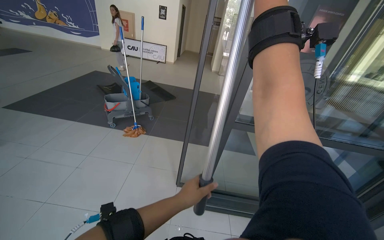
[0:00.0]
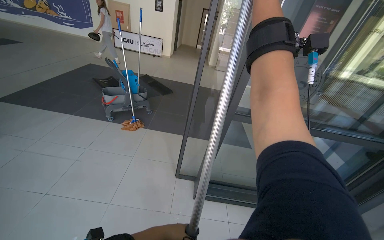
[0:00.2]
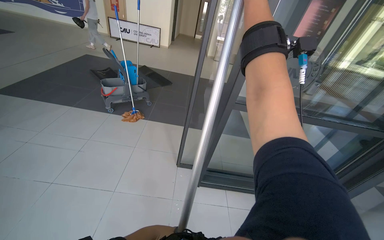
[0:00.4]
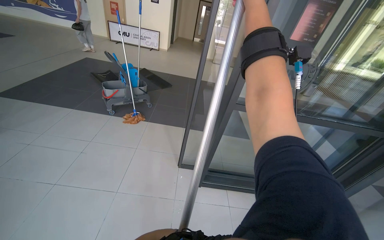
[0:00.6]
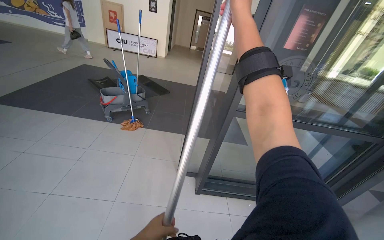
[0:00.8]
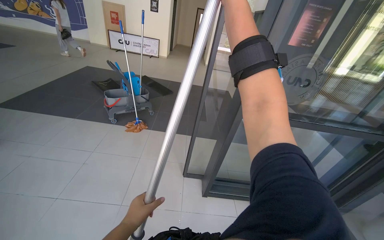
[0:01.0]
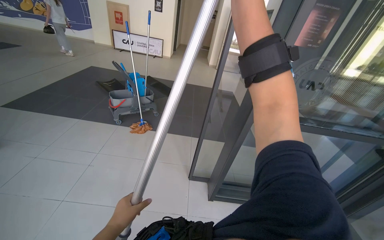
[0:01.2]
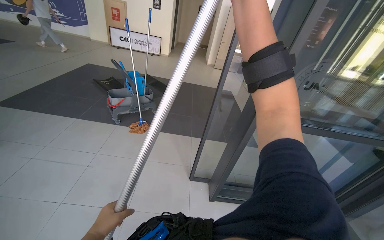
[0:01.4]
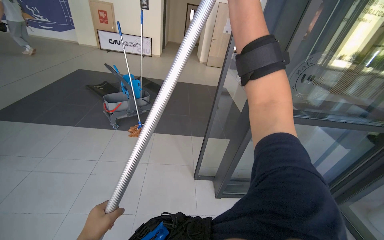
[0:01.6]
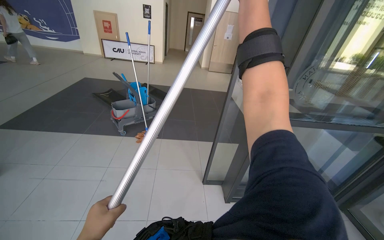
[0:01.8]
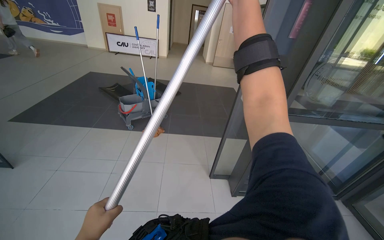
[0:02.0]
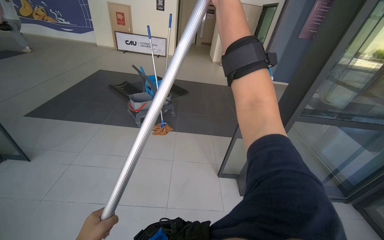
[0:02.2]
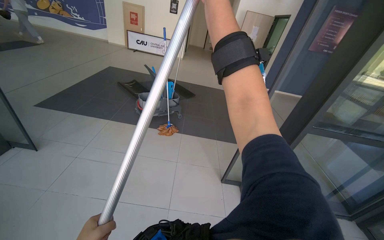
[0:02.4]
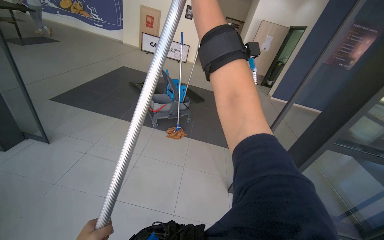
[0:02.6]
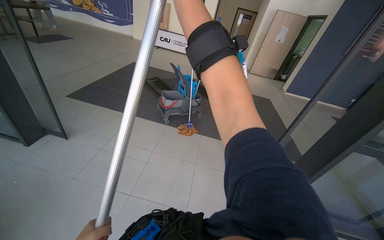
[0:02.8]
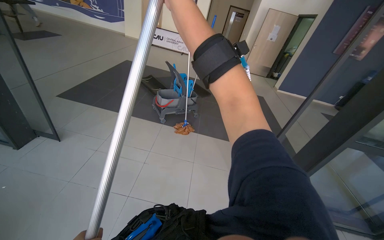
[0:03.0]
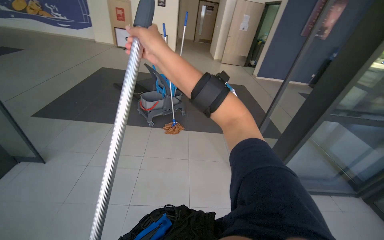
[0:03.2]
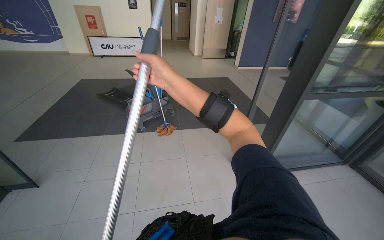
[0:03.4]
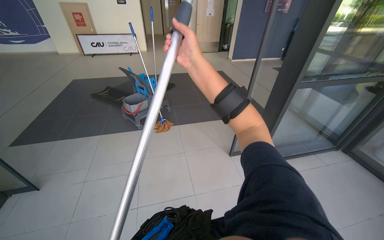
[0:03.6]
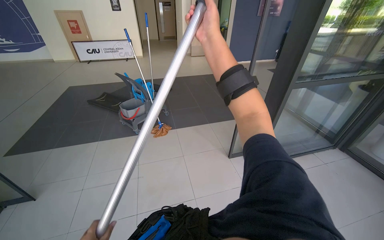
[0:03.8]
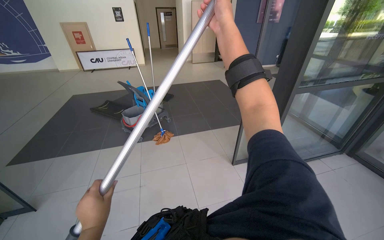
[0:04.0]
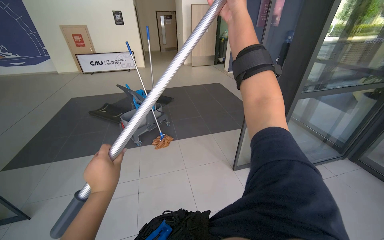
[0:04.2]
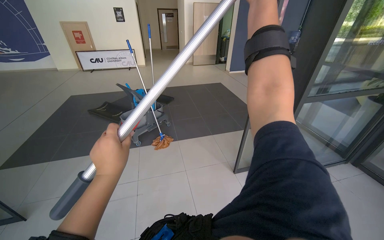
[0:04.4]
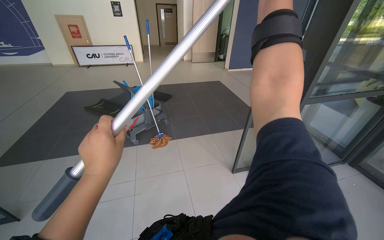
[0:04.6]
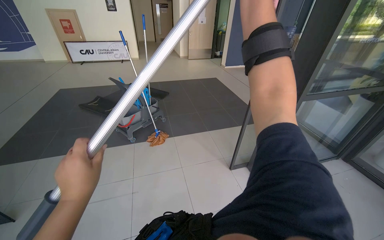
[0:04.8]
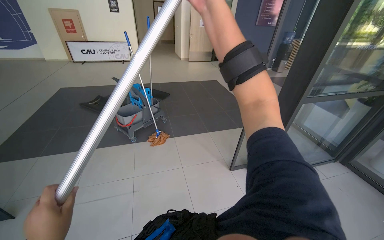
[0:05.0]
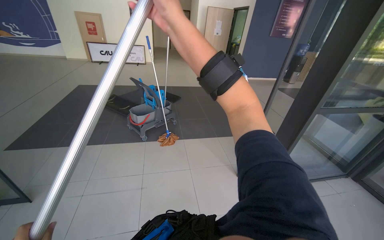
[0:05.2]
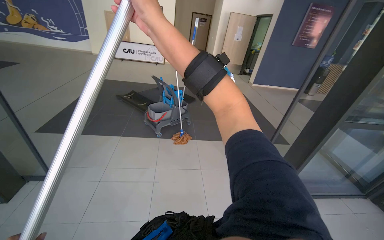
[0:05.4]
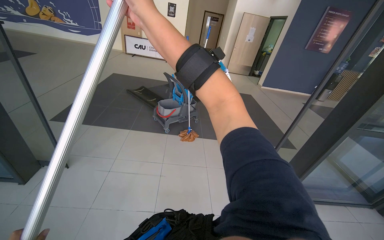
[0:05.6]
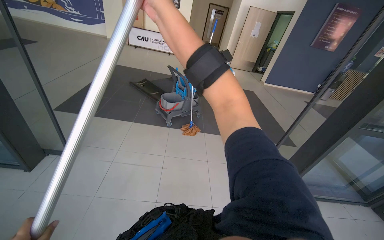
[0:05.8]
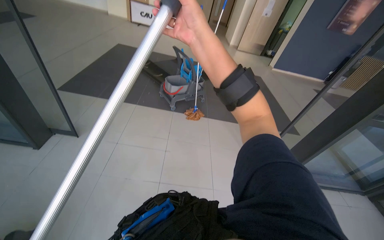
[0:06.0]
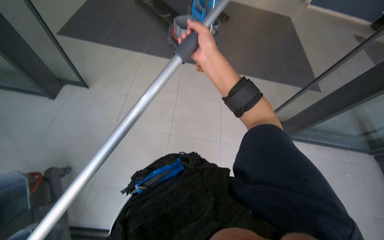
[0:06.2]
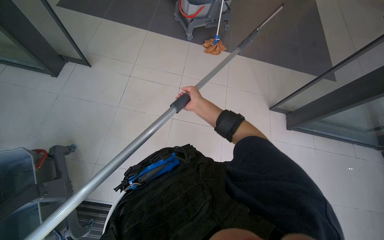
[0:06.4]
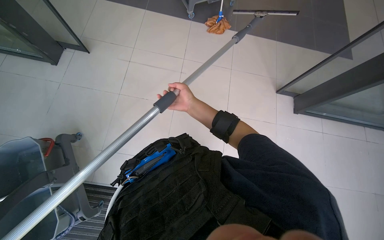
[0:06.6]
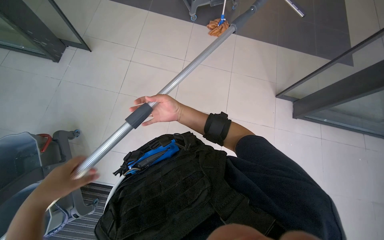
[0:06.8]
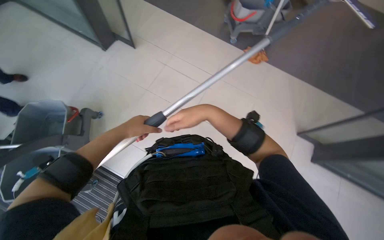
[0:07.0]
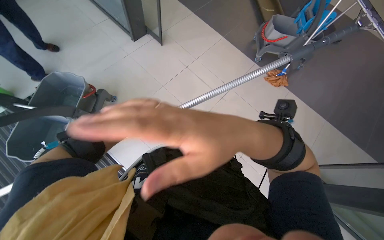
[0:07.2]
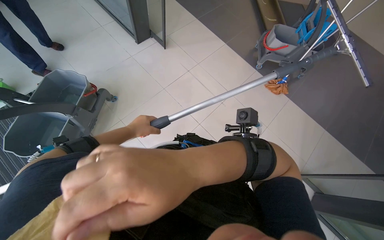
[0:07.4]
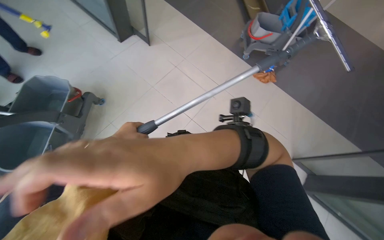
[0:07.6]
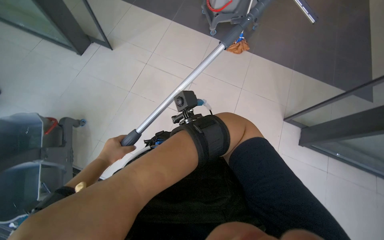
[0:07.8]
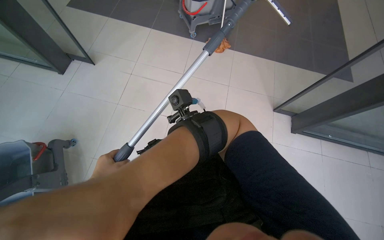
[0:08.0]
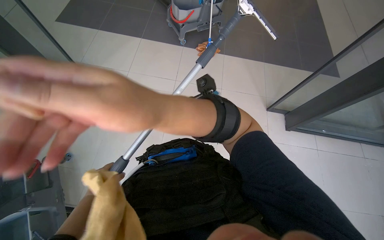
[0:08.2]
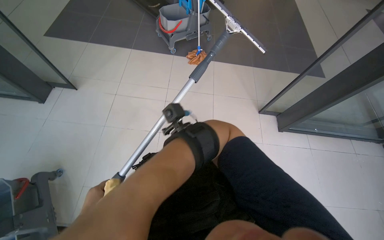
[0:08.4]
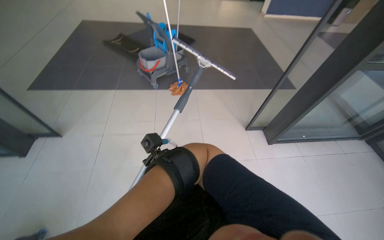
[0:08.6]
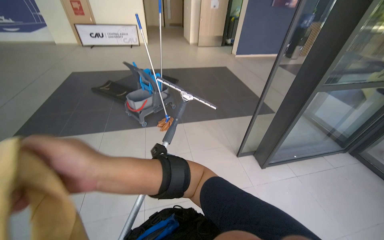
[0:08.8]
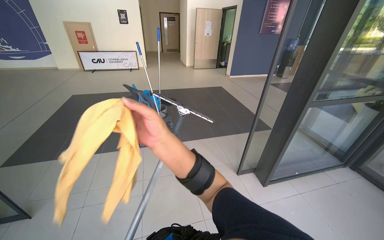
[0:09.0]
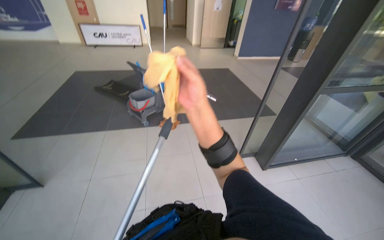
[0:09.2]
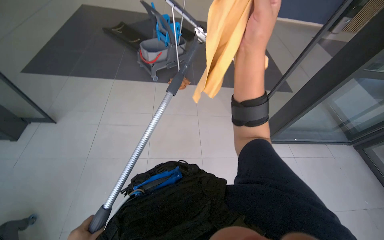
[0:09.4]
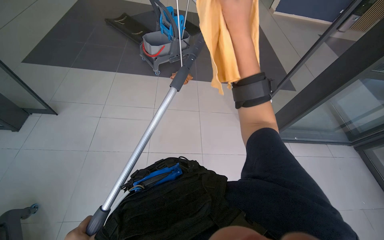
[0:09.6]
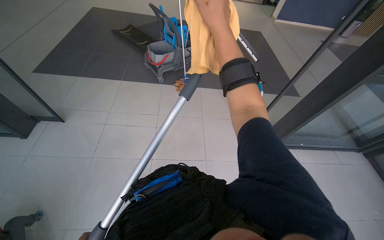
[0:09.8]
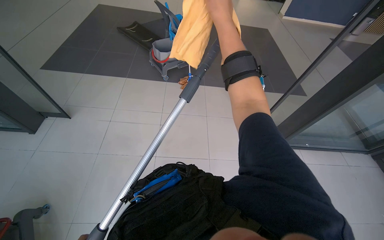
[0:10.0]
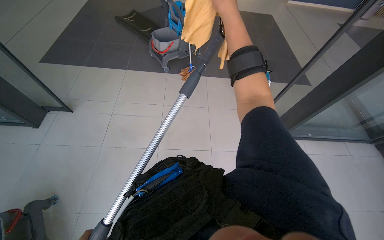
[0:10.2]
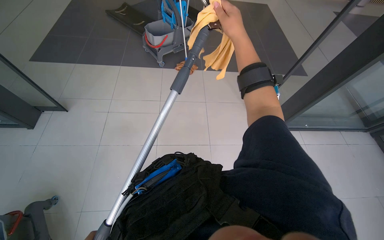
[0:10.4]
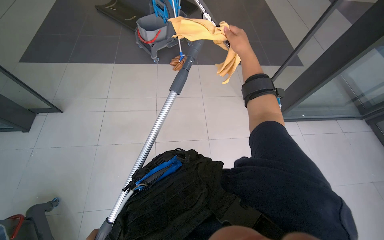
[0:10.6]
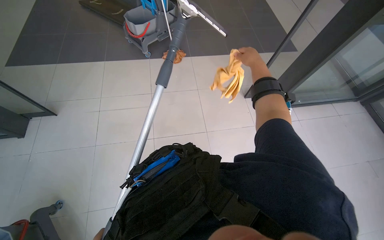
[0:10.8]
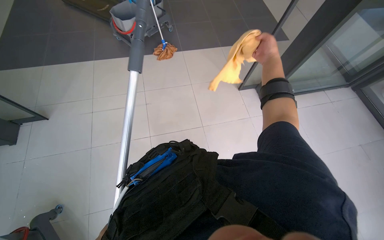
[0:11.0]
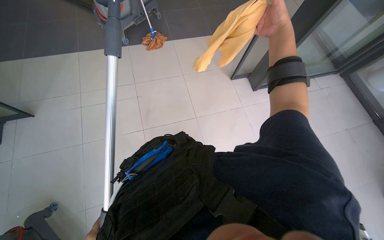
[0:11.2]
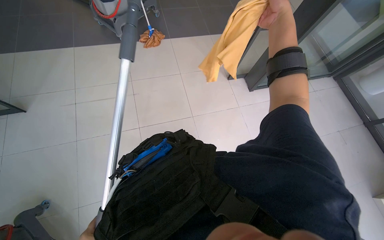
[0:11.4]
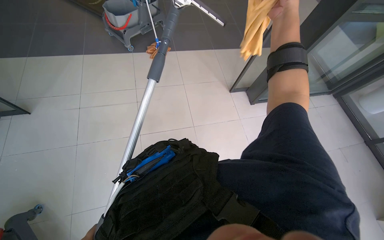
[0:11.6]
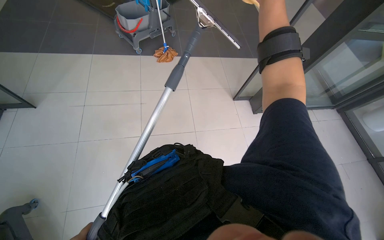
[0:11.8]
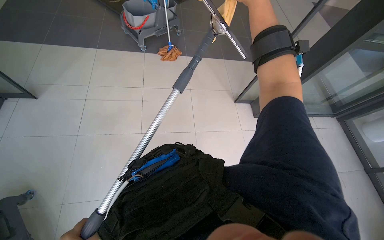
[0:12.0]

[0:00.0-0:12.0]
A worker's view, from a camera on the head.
Job: cleaning windows.
The whole recording: Cleaning glass. The worker uses an extended squeegee pole to clean the upper section of a glass.
0:01.6 to 0:03.0: The head travels to the left, about 50 cm.
0:06.0 to 0:07.6: The head rotates approximately 35 degrees to the left. The camera pitches downward, by about 25 degrees.
0:07.6 to 0:09.0: The wearer's head swings some 55 degrees to the right. The view tilts approximately 30 degrees upward.
0:09.0 to 0:10.4: The view tips downward by about 25 degrees.

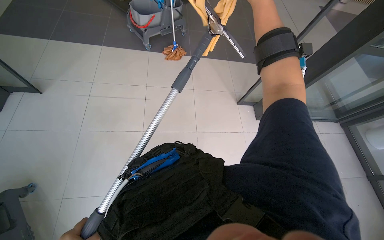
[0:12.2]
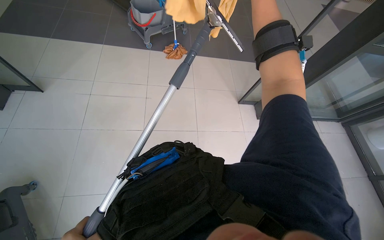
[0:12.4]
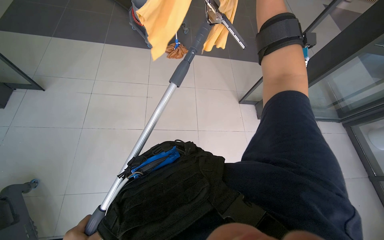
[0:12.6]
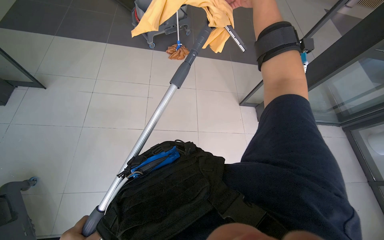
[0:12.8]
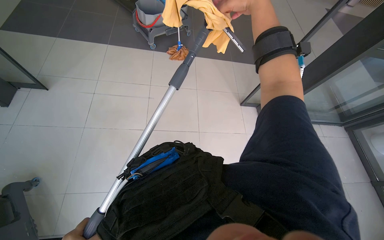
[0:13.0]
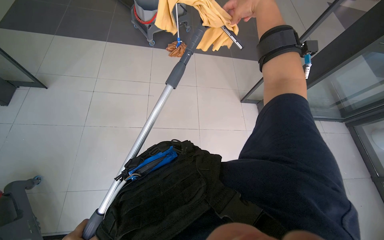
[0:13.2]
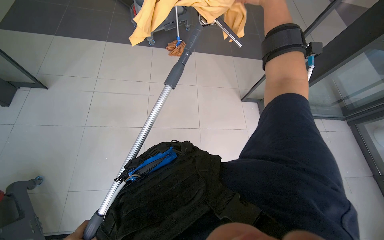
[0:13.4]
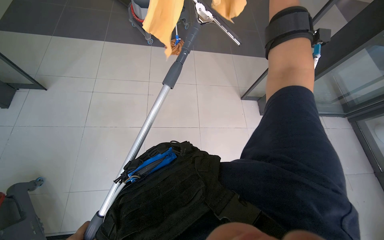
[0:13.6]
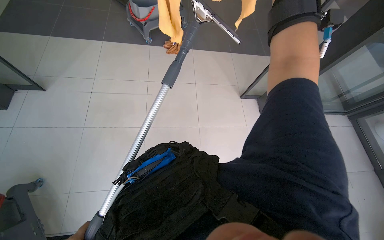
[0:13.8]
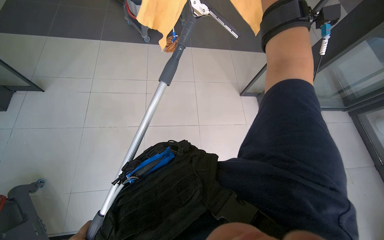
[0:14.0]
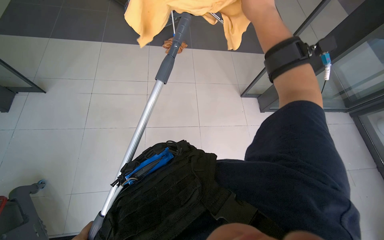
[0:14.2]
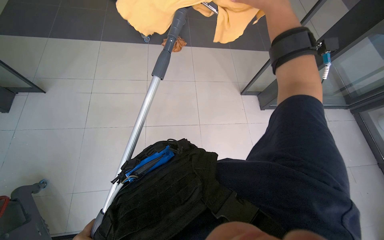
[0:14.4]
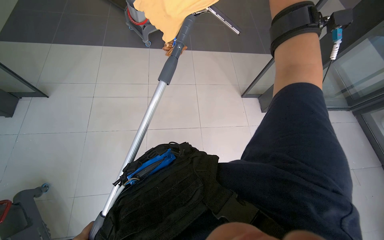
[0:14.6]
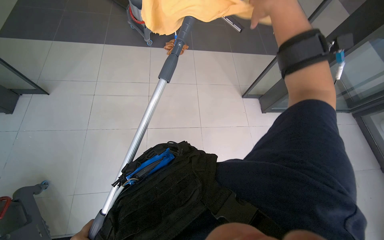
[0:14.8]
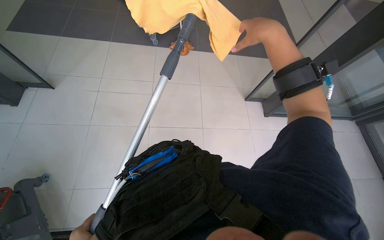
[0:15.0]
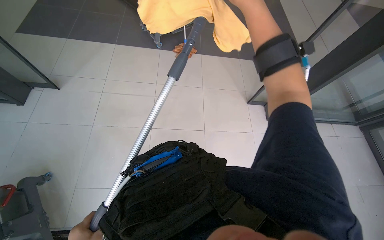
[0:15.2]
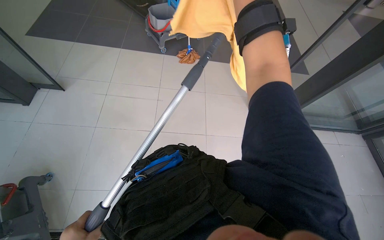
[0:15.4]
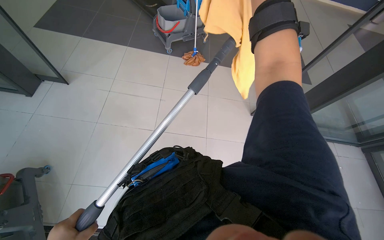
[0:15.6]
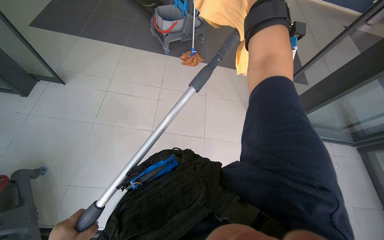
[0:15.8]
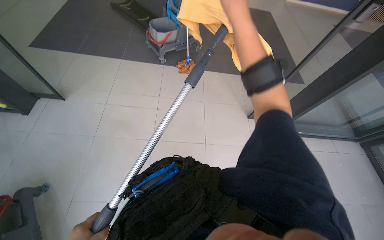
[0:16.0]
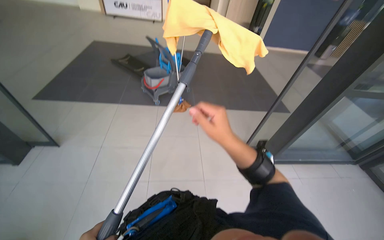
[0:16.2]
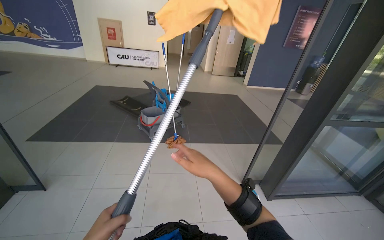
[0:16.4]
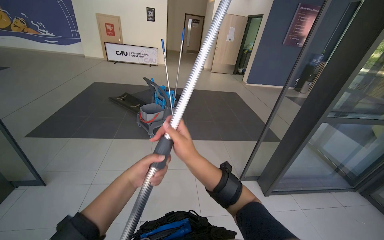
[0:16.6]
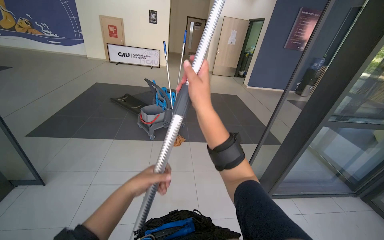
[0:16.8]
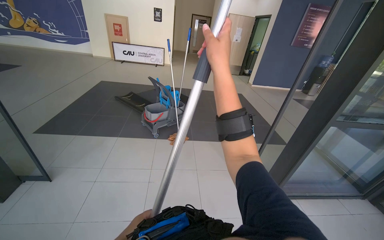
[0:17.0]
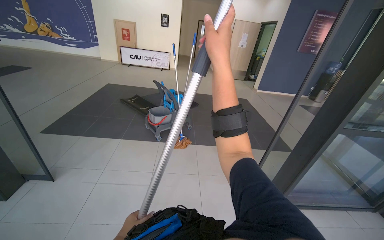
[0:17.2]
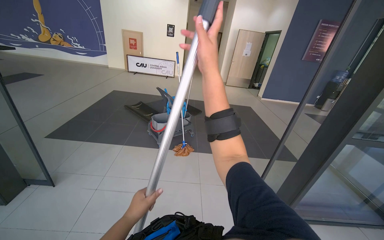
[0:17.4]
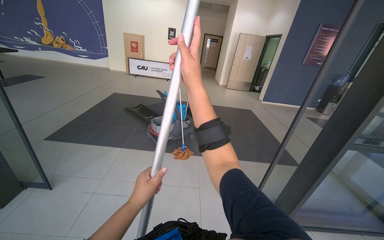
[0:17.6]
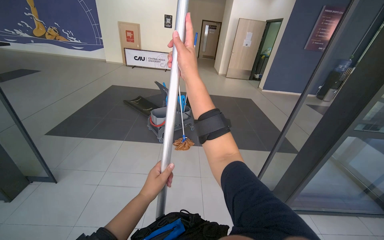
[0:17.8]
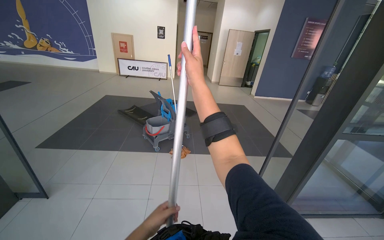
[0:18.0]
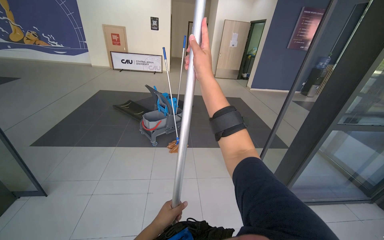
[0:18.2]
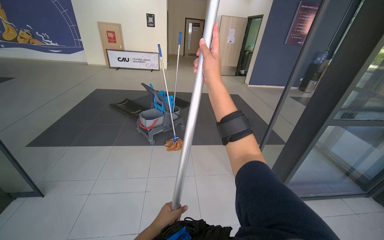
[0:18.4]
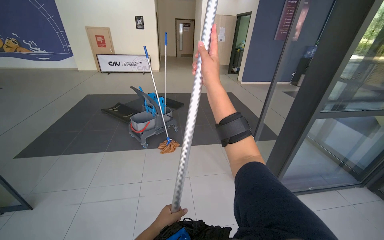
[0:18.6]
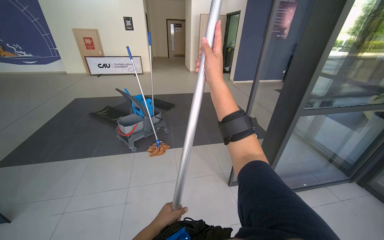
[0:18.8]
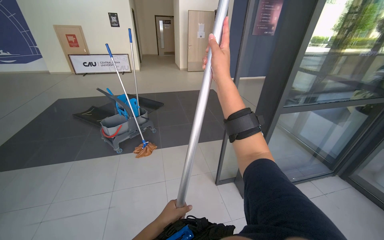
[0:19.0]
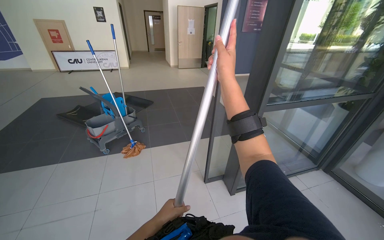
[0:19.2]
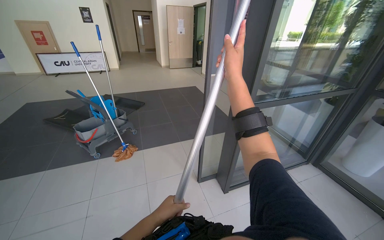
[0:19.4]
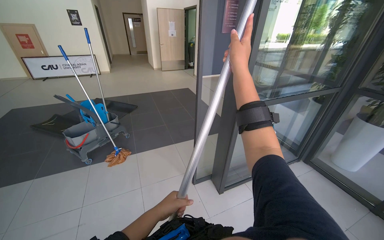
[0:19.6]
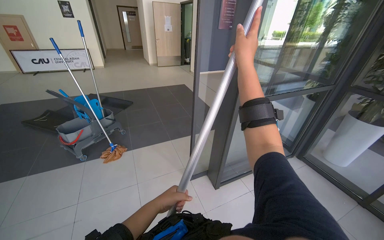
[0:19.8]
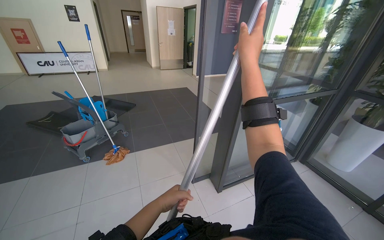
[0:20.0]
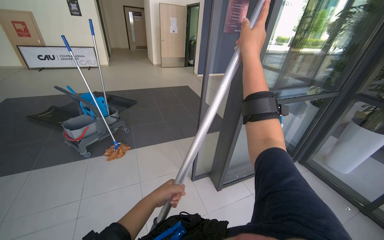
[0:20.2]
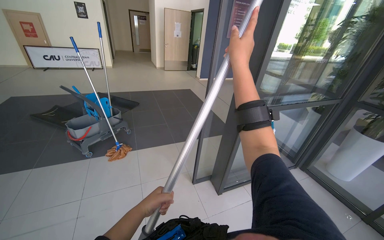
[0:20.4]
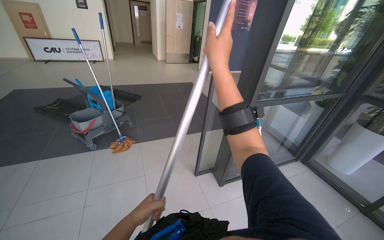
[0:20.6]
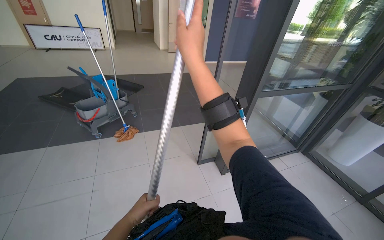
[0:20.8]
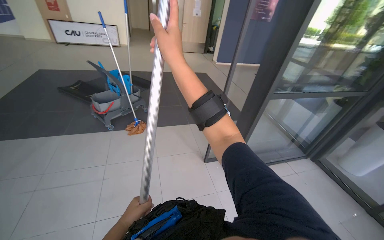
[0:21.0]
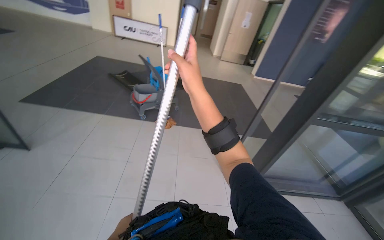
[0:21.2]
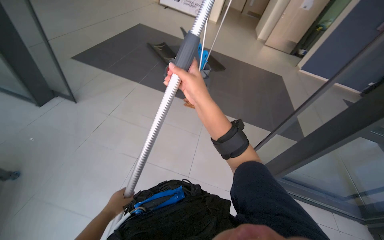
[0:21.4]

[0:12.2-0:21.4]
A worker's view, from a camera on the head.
Job: cleaning windows.
The whole recording: Cleaning glass. The worker uses an extended squeegee pole to clean the upper section of a glass.
0:15.2 to 0:16.8: The wearer looks approximately 35 degrees further upward.
0:18.4 to 0:19.8: The head travels to the right, approximately 40 cm. The wearer's head swings approximately 20 degrees to the right.
0:19.8 to 0:21.4: The head rotates some 40 degrees to the left.
